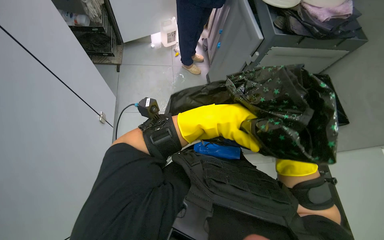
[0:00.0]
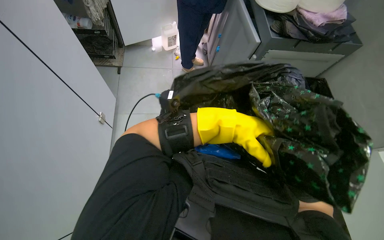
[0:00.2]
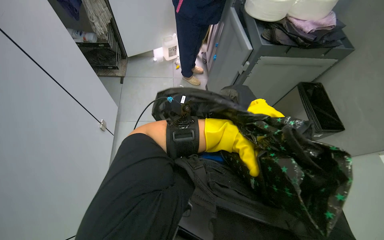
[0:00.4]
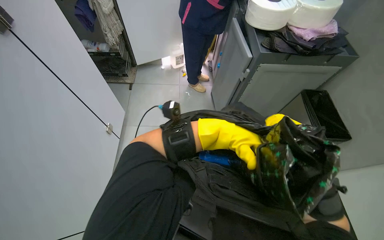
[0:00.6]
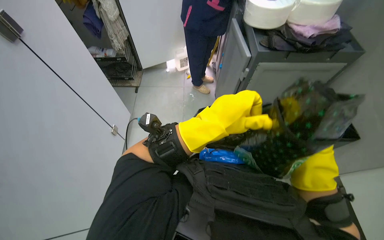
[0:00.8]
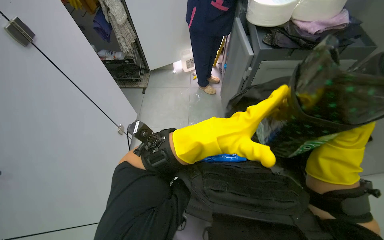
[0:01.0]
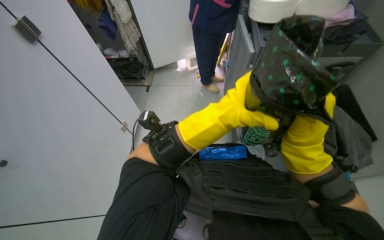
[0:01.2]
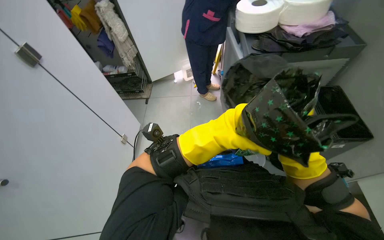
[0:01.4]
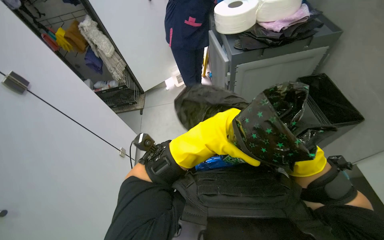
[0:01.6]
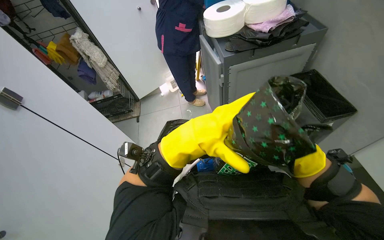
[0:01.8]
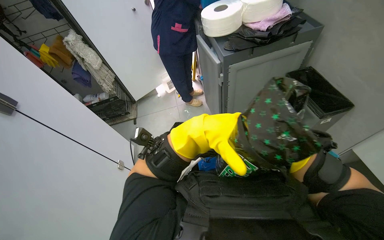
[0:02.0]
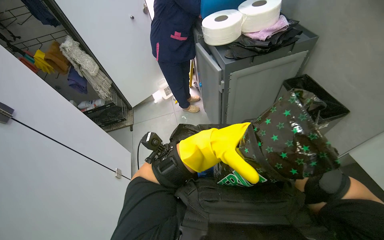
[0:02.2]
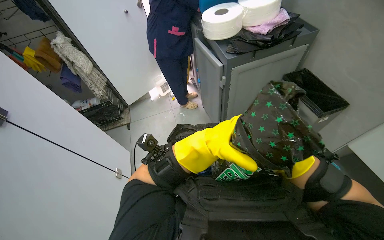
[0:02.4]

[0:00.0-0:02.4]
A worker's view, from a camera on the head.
Job: preparing cleaning supplies.
The whole recording: Preparing cleaning supplies and bins. The worker organizes supplies on the cleaning cart, prepares trash bags, and lines a metal trash bin.
0:00.0 to 0:01.2: The left hand moves nearer and farther over about 20 cm, changing direction 2 times. Meanwhile the right hand goes roughly 10 cm up the picture, and moves roughly 15 cm nearer to the camera and comes back.
0:01.2 to 0:02.4: The right hand shifts about 10 cm down the picture, and goes farther from the camera and returns, some 5 cm each way.

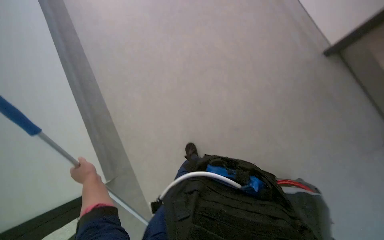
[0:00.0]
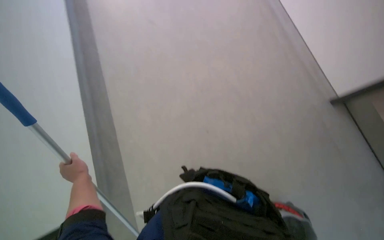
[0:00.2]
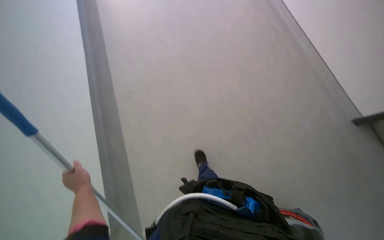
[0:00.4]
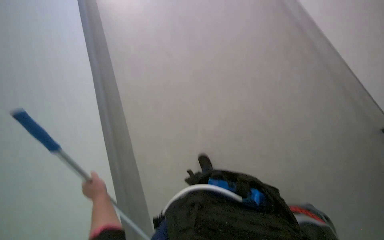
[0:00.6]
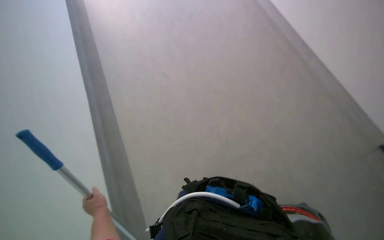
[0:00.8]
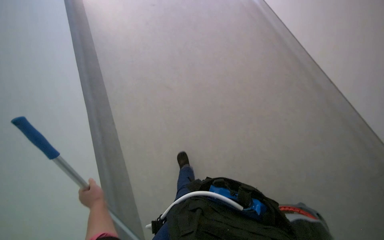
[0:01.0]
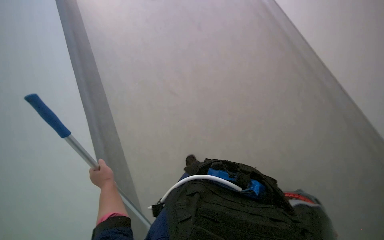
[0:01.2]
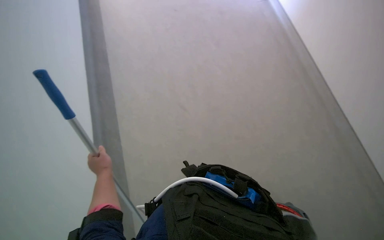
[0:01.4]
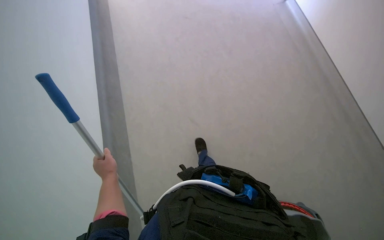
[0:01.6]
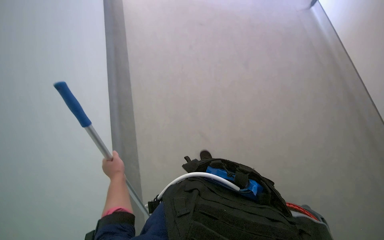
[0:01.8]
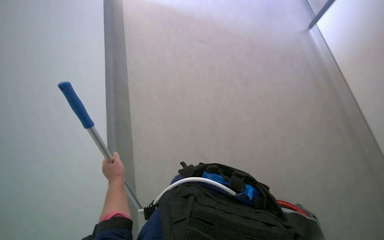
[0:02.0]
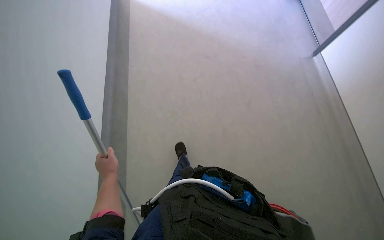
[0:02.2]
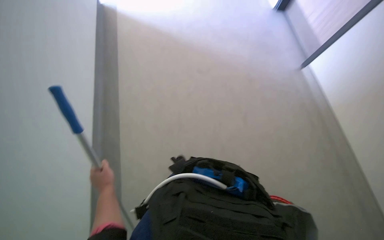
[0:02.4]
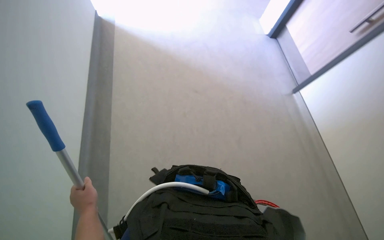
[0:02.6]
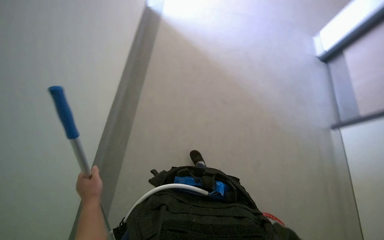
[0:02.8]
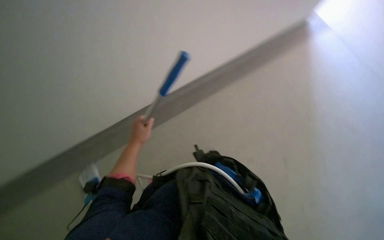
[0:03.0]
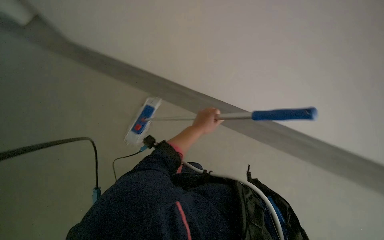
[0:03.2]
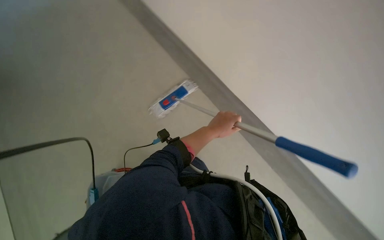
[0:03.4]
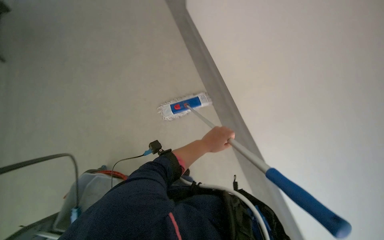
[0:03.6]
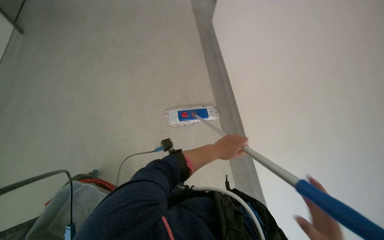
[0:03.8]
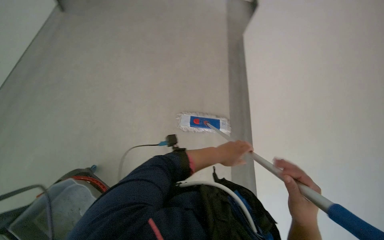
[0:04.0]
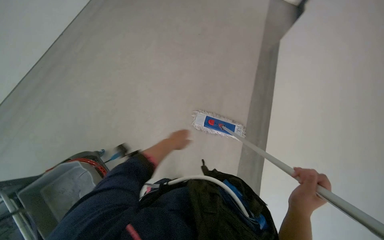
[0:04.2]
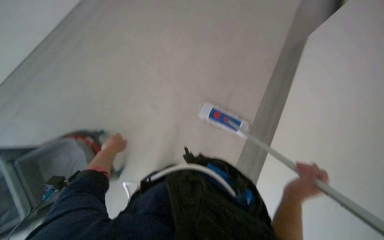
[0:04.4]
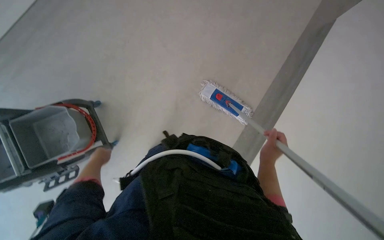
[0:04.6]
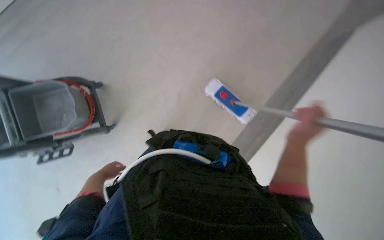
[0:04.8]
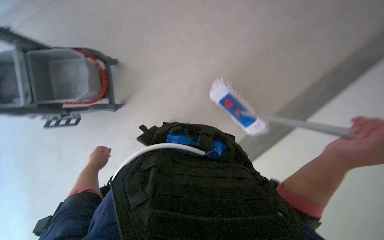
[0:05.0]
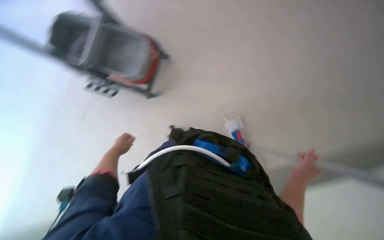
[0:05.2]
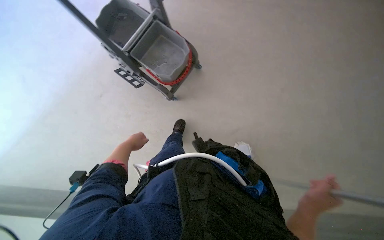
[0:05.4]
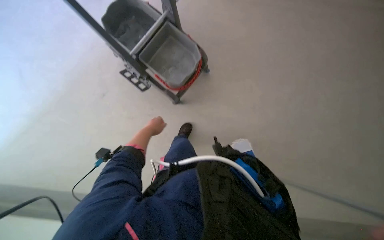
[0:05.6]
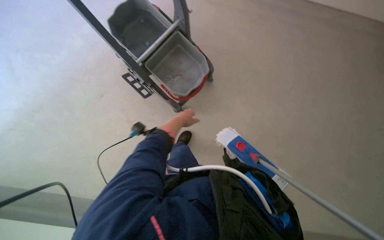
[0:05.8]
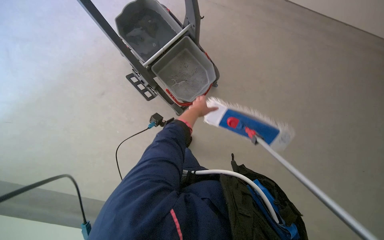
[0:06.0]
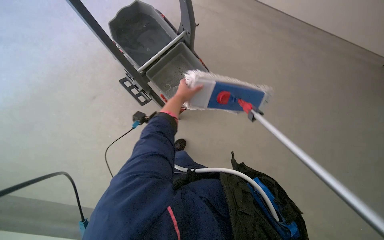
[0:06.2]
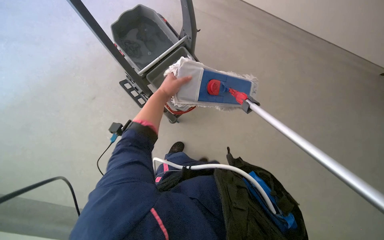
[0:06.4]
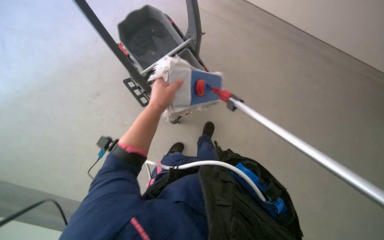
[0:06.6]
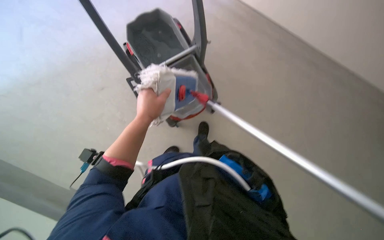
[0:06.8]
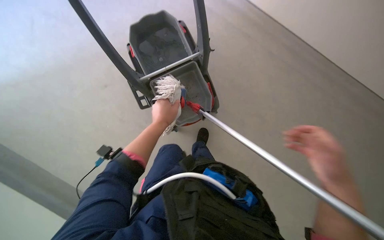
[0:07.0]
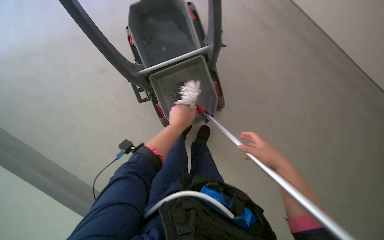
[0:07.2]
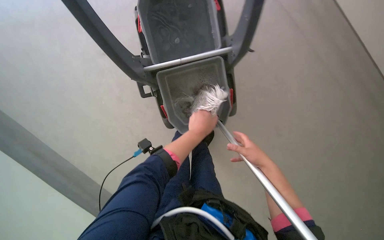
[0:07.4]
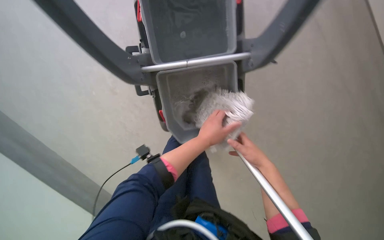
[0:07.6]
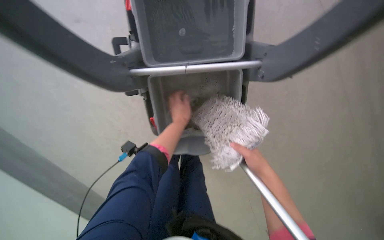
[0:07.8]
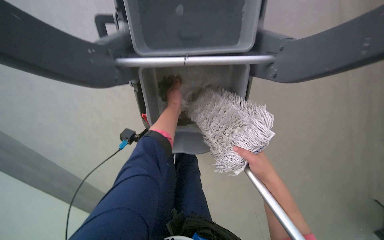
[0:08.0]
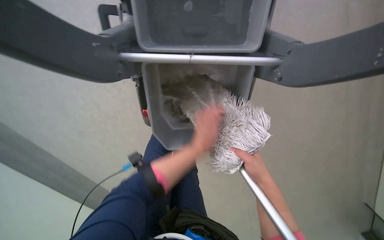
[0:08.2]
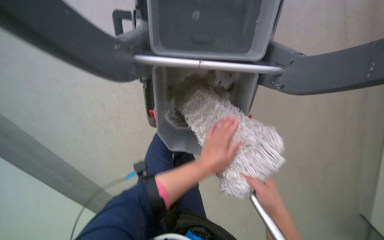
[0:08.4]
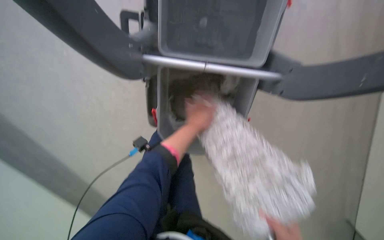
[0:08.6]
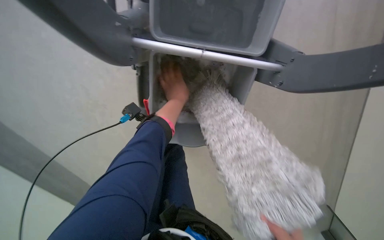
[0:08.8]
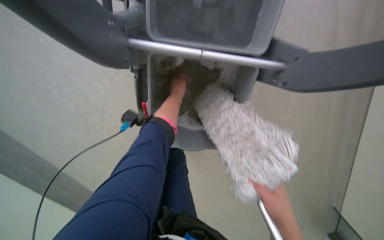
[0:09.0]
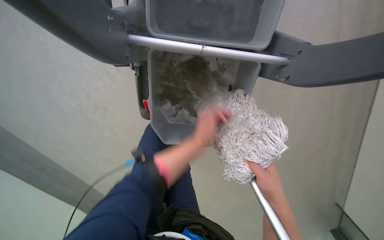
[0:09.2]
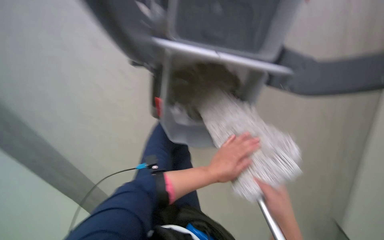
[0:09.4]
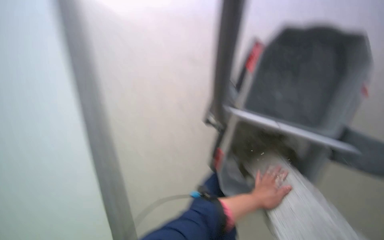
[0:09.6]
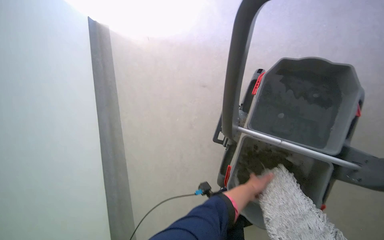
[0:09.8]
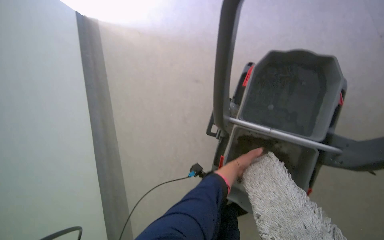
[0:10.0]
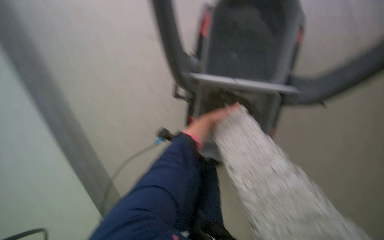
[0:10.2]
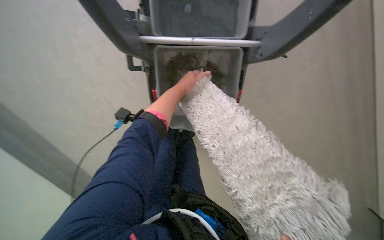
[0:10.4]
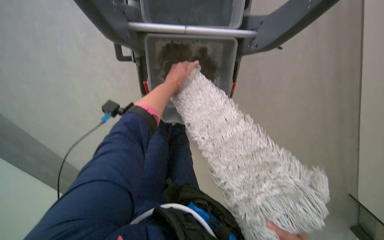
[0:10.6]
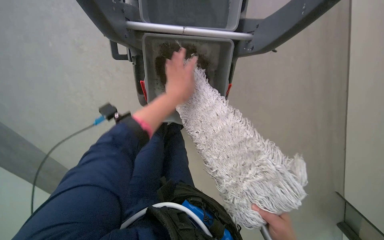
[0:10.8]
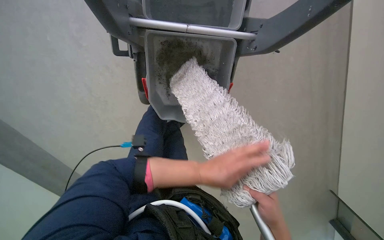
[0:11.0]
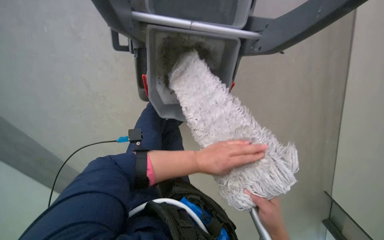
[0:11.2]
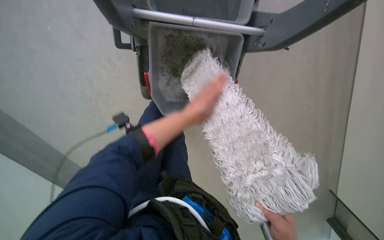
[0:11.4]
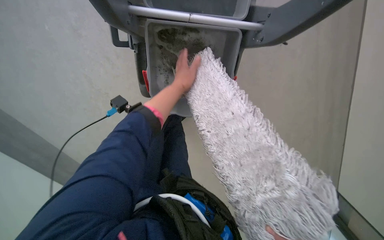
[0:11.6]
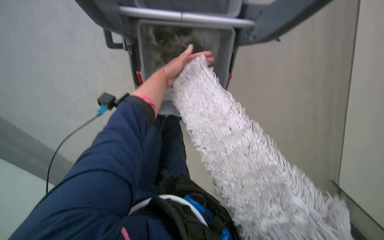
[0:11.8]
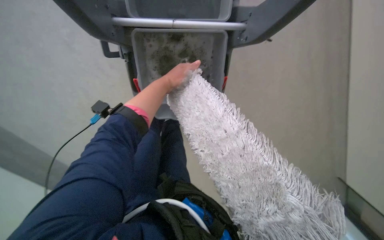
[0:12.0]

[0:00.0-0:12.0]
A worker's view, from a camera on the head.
Job: preparing cleaning supplies.
The whole recording: Washing cleaning cloth in bucket. The worker washes the cloth in a bucket for floor cleaning.
0:00.0 to 0:01.6: The view tips upward by about 20 degrees. The left hand goes down the picture and returns, some 5 cm each way.
0:01.6 to 0:03.0: The wearer's head swings about 45 degrees to the left. The wearer looks about 25 degrees further upward.
0:03.0 to 0:04.4: The head turns to the left by approximately 115 degrees.
0:04.4 to 0:06.0: The scene turns about 65 degrees clockwise in the picture.
0:06.0 to 0:07.6: The scene rotates clockwise by some 30 degrees.
0:09.0 to 0:10.4: The head rotates approximately 30 degrees to the right. The camera pitches downward, by approximately 25 degrees.

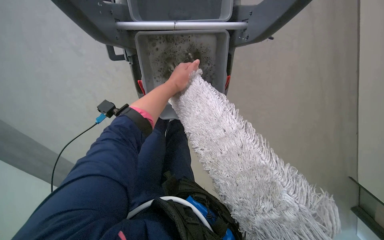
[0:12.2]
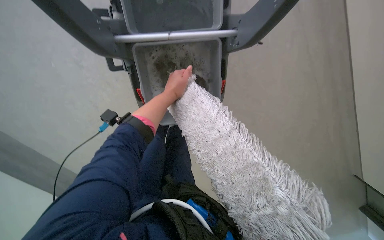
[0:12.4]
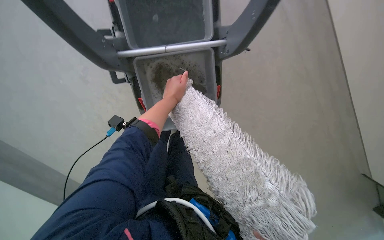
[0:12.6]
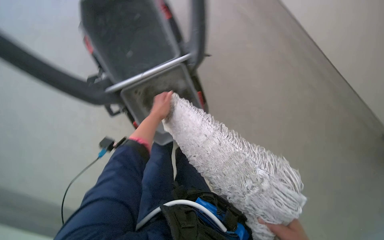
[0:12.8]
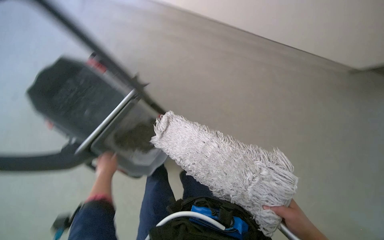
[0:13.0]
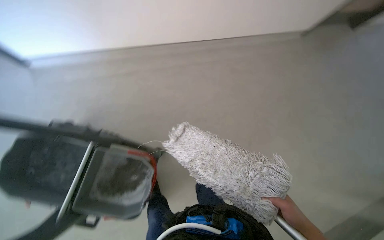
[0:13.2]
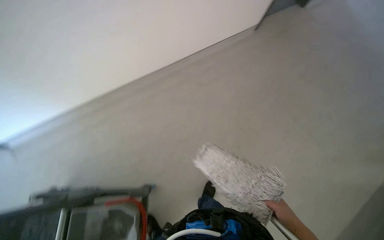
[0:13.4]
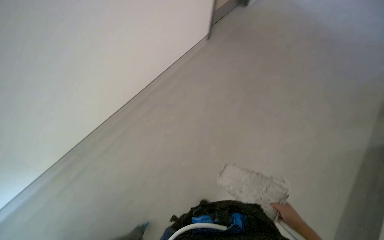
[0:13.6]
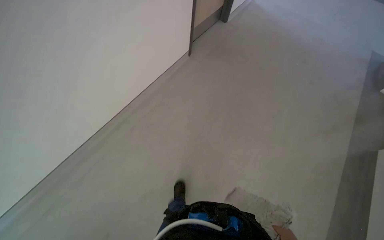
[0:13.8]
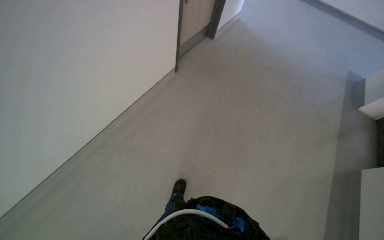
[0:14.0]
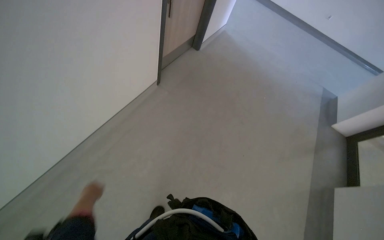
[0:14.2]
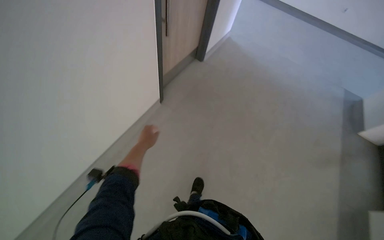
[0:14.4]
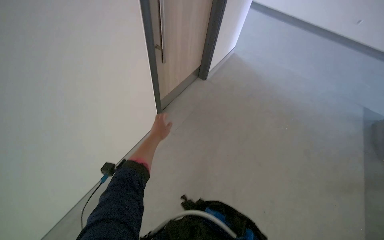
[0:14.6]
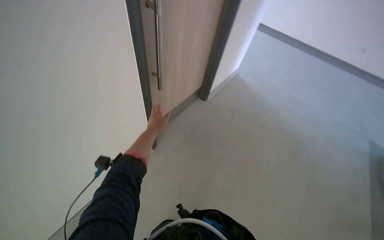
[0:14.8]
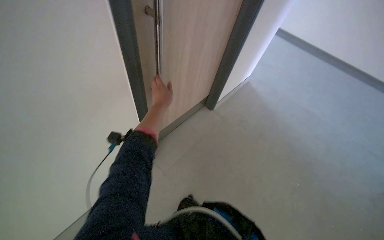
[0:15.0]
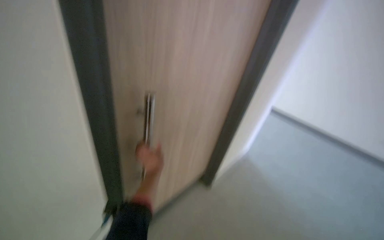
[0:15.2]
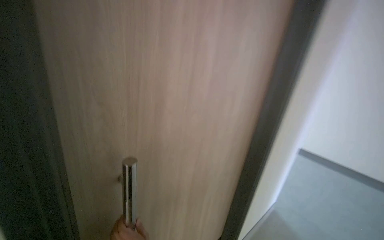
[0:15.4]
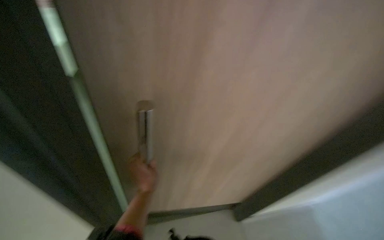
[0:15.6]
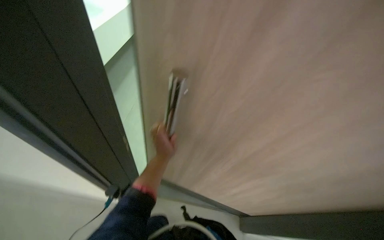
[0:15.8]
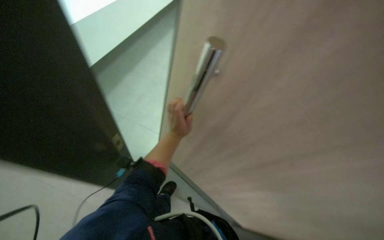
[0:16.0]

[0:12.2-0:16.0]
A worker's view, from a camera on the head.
Job: preparing cleaning supplies.
The whole recording: Washing cleaning cloth in bucket. The worker washes the cloth in a bucket for floor cleaning.
0:12.2 to 0:13.4: The camera is carried some 50 cm. The view tilts some 40 degrees upward.
0:13.4 to 0:14.8: The head travels some 60 cm. The wearer looks some 30 degrees further upward.
0:14.8 to 0:16.0: The left hand moves up and down the picture over about 40 cm, changing direction 2 times.
